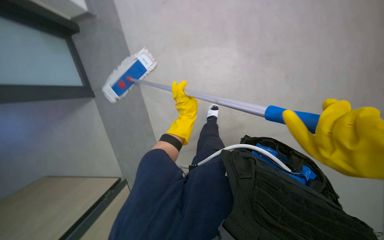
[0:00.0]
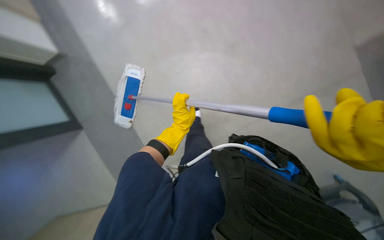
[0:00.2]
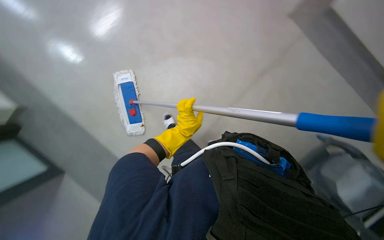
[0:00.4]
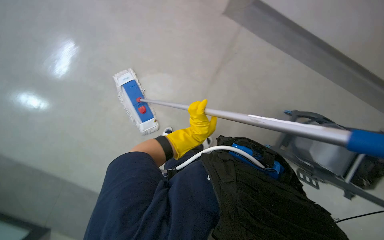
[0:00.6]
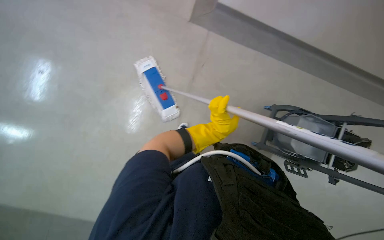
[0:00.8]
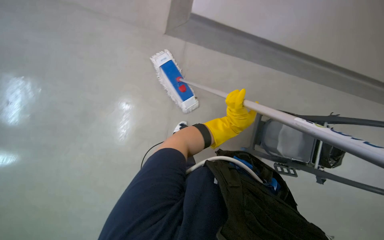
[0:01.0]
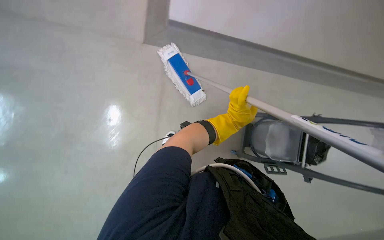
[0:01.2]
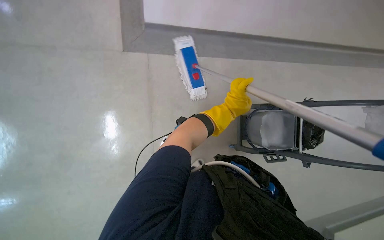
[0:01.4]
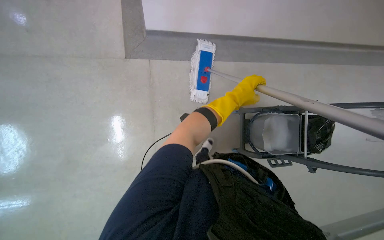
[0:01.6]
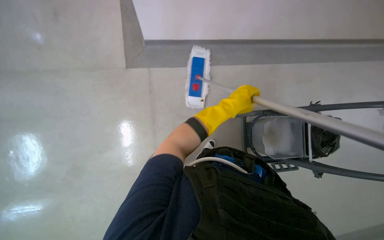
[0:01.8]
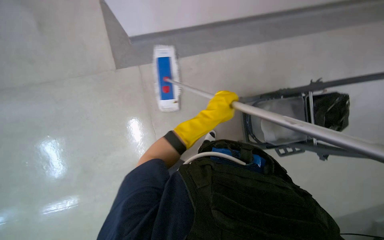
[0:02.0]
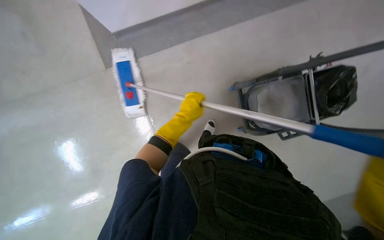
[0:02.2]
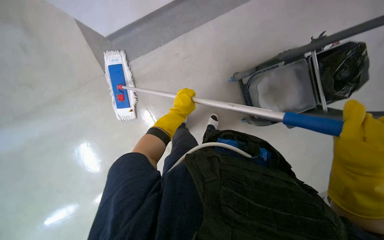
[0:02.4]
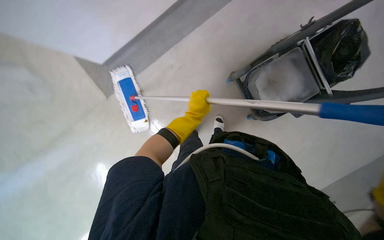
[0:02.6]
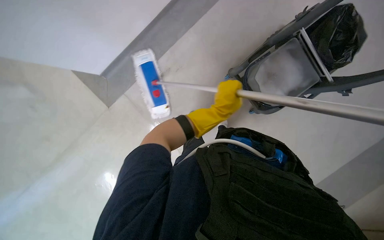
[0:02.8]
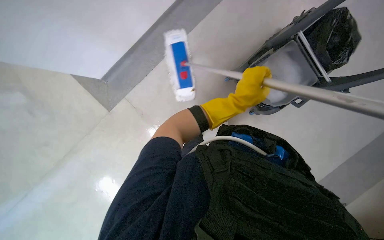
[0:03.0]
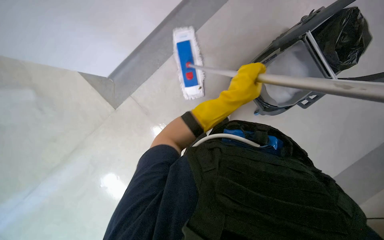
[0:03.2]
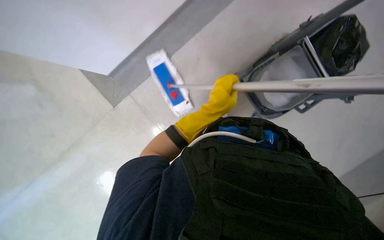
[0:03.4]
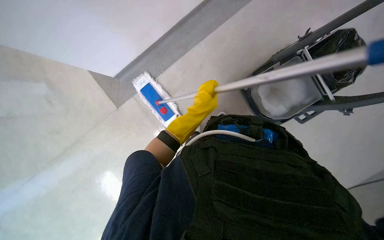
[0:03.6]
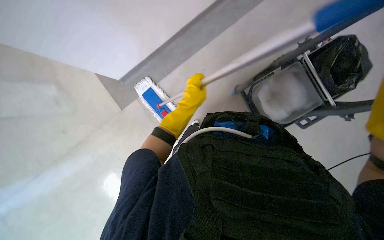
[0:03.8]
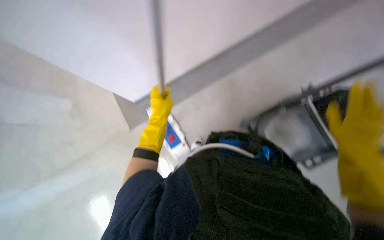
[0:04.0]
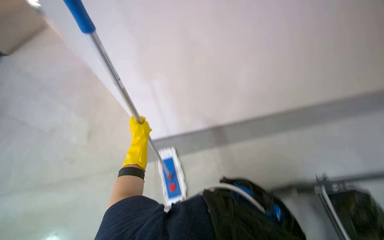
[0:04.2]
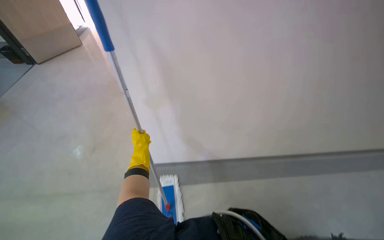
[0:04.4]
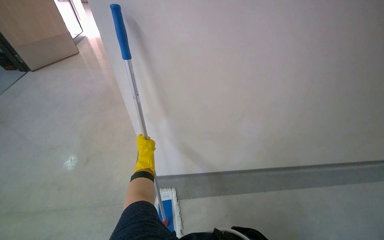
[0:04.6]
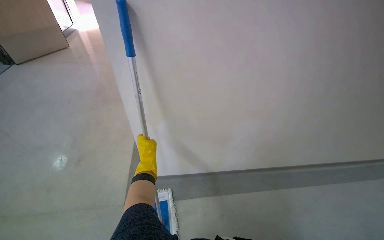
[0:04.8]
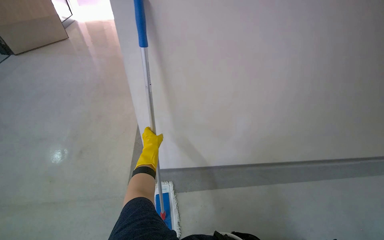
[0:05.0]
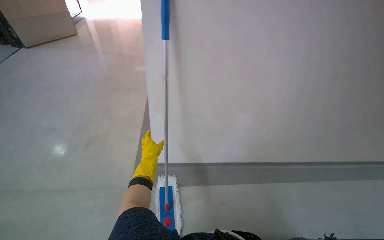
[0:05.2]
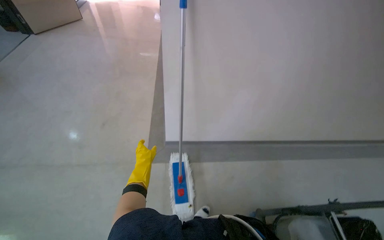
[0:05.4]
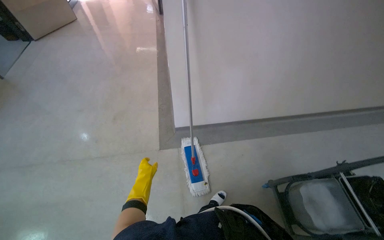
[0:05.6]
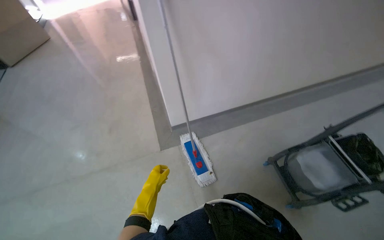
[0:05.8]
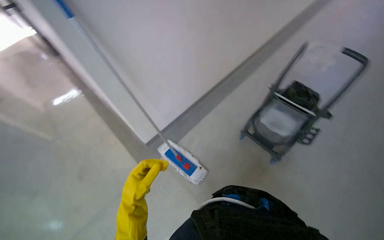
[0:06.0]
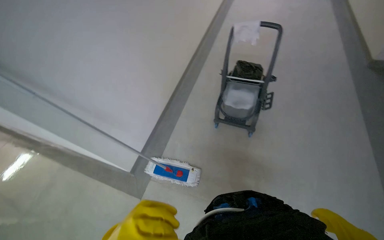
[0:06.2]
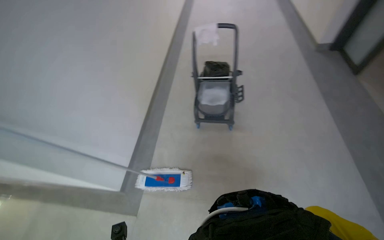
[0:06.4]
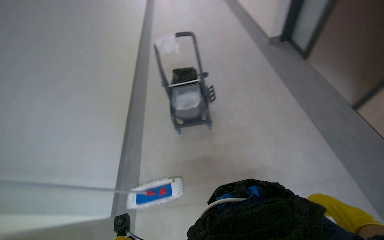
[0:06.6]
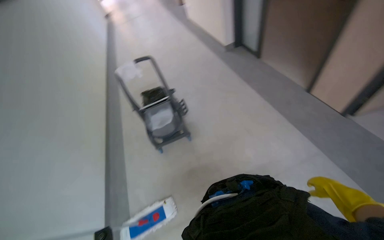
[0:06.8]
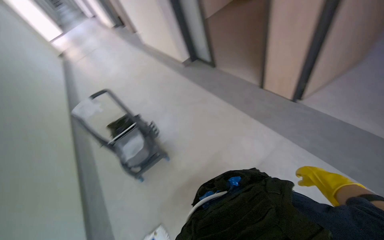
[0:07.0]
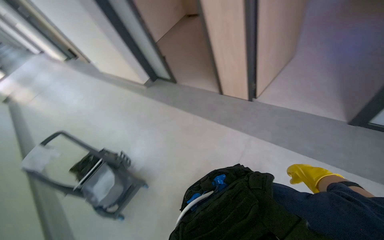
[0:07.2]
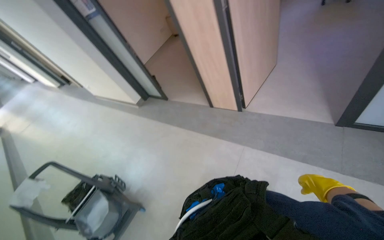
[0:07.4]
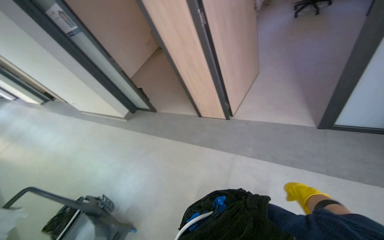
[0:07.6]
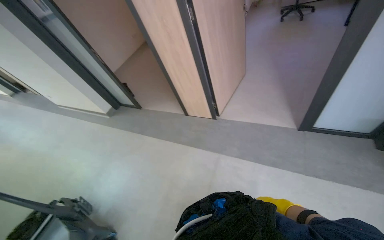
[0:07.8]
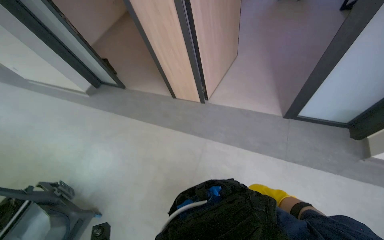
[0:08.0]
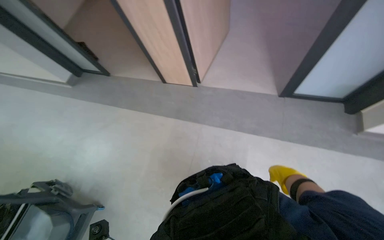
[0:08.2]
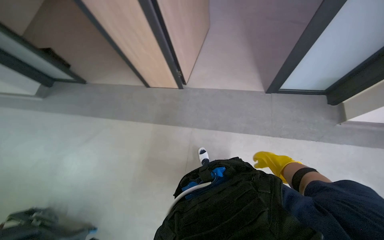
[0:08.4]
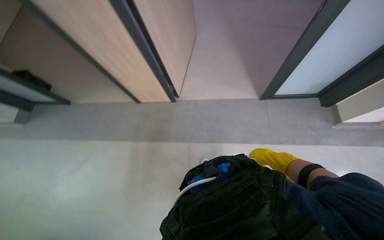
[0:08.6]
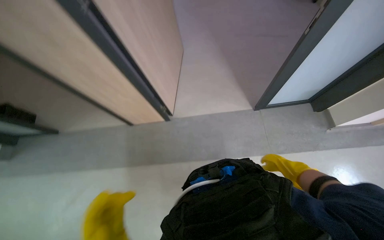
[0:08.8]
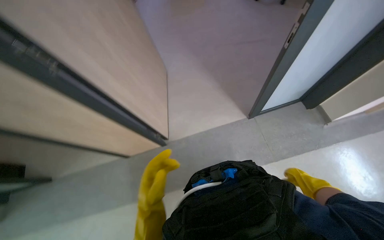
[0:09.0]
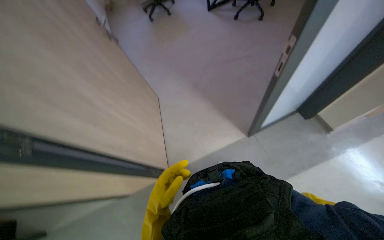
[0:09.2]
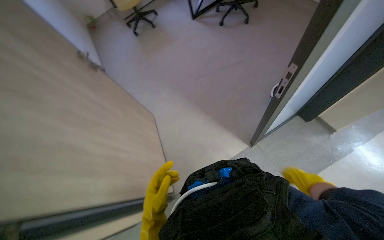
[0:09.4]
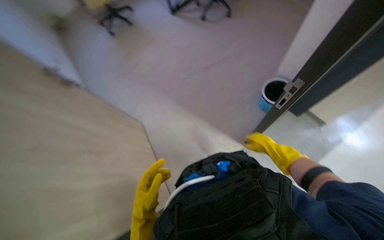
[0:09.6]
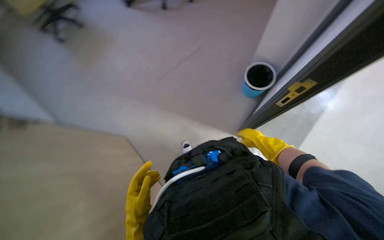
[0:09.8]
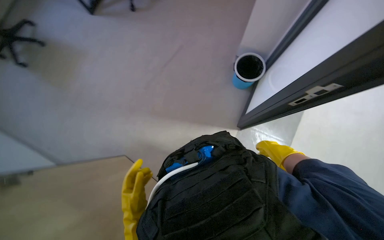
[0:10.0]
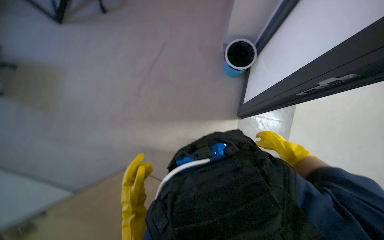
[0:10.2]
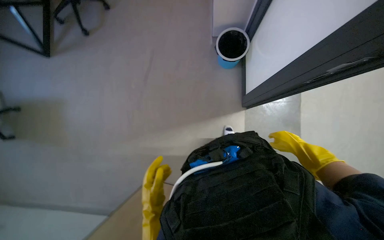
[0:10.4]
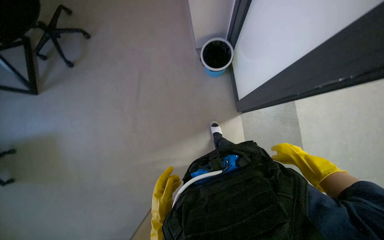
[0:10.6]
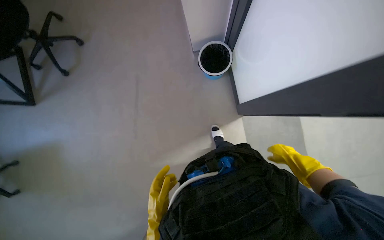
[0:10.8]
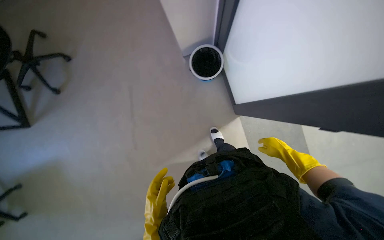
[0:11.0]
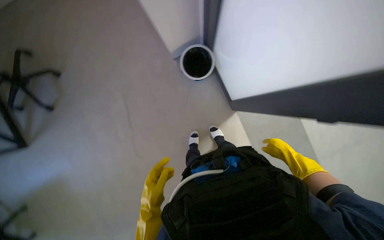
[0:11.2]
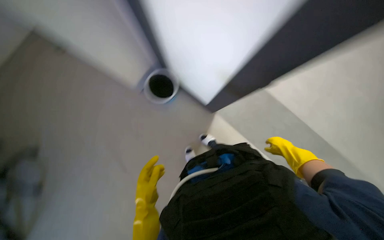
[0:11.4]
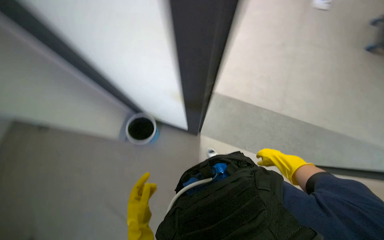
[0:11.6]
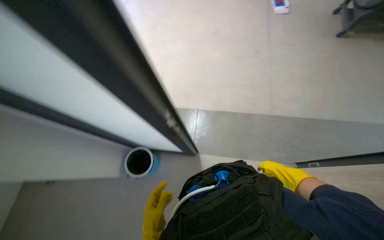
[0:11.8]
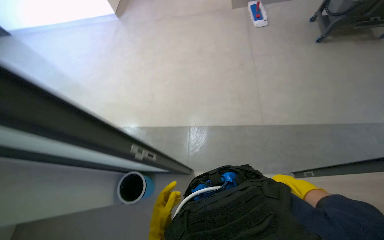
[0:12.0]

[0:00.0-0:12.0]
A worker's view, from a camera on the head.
Job: wiping surfaces.
The whole recording: Wiping office furniture and equipment. The worker wipes various office furniture and equipment, including chairs, desks, door handles, keyboards, and monitors.
0:01.6 to 0:03.0: The camera sweeps to the left, by approximately 15 degrees. The scene rotates counterclockwise by some 35 degrees.
0:03.0 to 0:04.4: The view tilts about 35 degrees upward. Everything in view rotates some 30 degrees clockwise.
0:04.4 to 0:06.0: The head travels about 50 cm. The head turns to the right by approximately 40 degrees.
0:06.0 to 0:07.6: The head travels about 60 cm. The wearer looks approximately 110 degrees further to the right. The wearer looks some 20 degrees further upward.
0:07.6 to 0:09.0: The camera travels roughly 40 cm. The wearer looks some 35 degrees further to the right. The wearer looks approximately 15 degrees further upward.
0:09.0 to 0:10.4: The camera travels about 50 cm. The wearer's head swings about 25 degrees to the right.
0:10.4 to 0:12.0: The camera pitches upward, by roughly 20 degrees. The scene rotates counterclockwise by some 55 degrees.

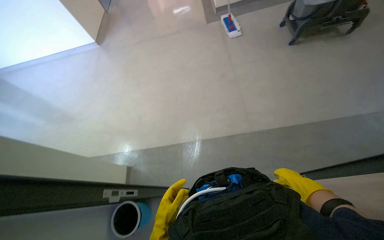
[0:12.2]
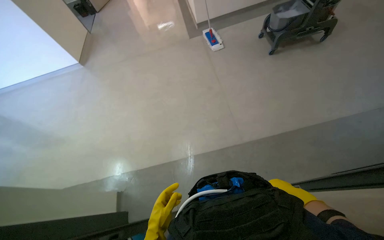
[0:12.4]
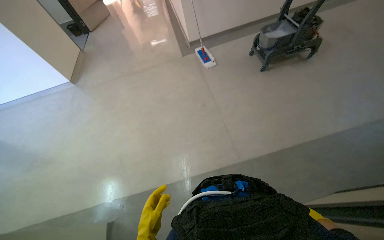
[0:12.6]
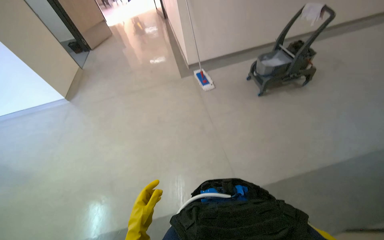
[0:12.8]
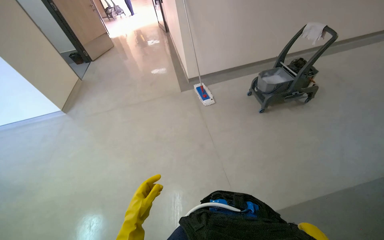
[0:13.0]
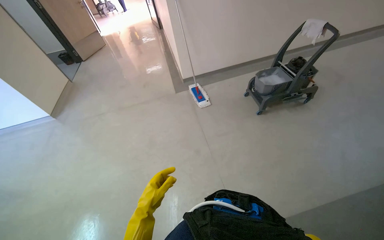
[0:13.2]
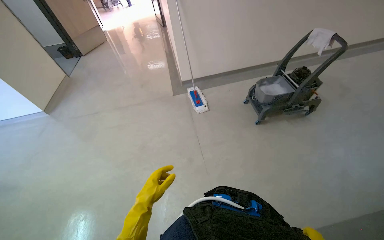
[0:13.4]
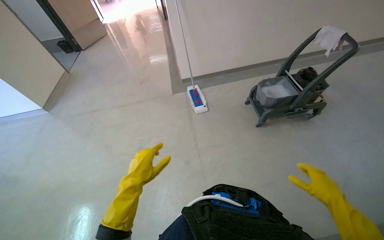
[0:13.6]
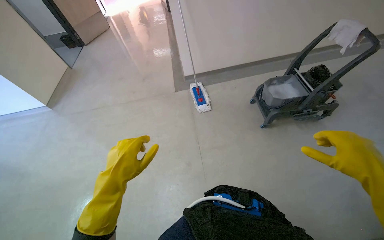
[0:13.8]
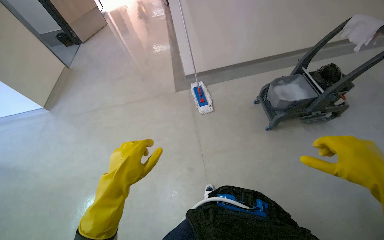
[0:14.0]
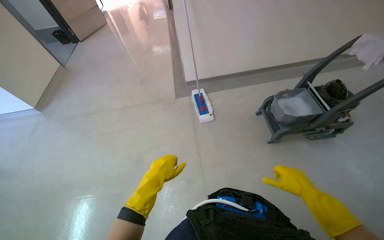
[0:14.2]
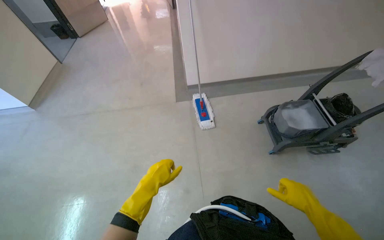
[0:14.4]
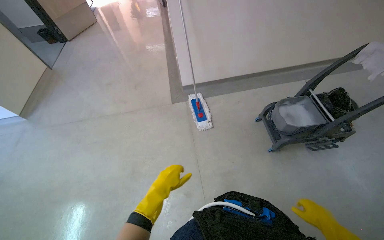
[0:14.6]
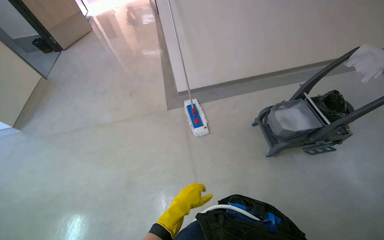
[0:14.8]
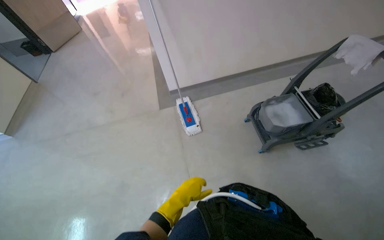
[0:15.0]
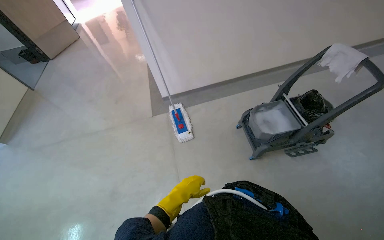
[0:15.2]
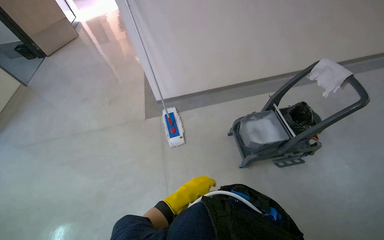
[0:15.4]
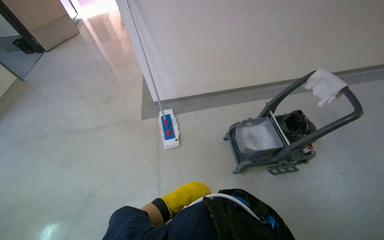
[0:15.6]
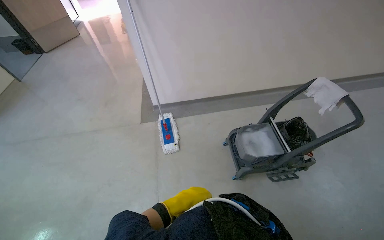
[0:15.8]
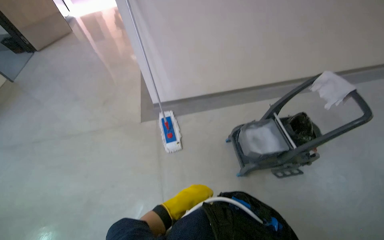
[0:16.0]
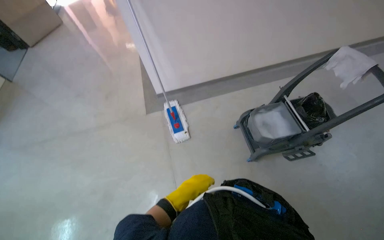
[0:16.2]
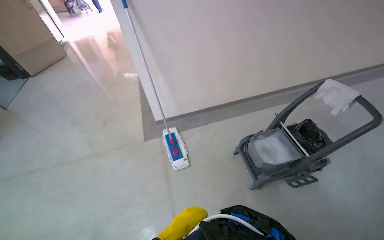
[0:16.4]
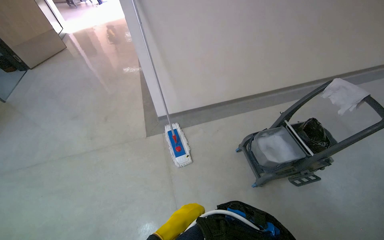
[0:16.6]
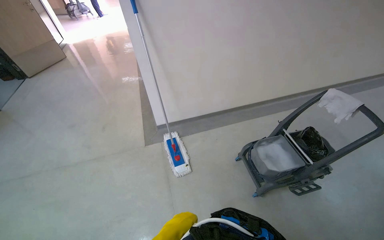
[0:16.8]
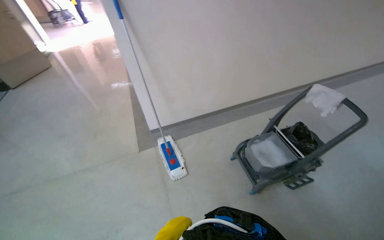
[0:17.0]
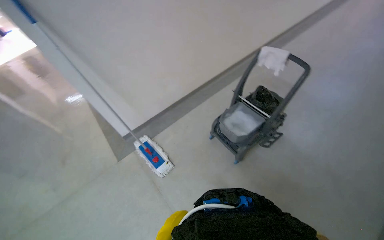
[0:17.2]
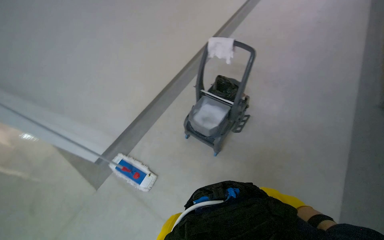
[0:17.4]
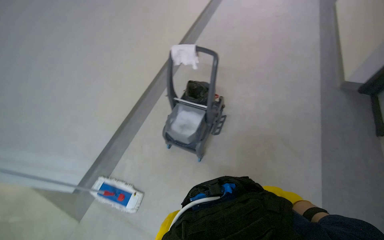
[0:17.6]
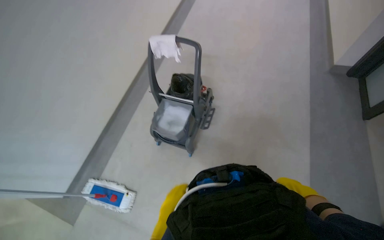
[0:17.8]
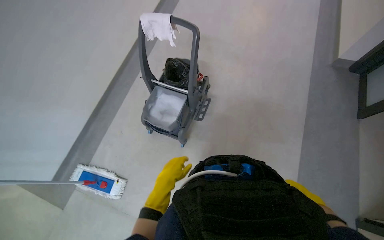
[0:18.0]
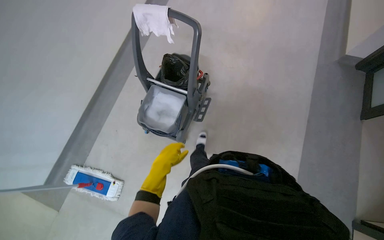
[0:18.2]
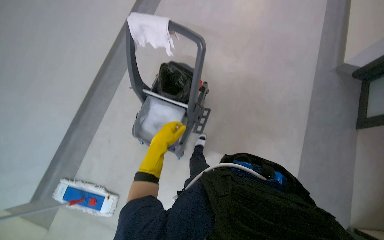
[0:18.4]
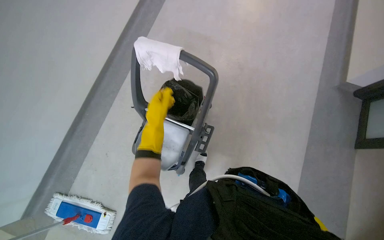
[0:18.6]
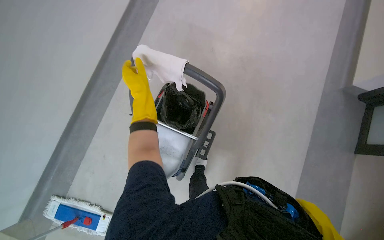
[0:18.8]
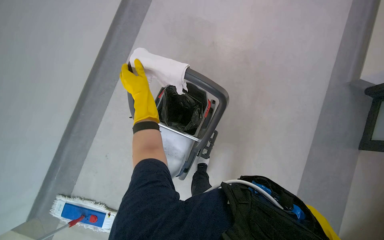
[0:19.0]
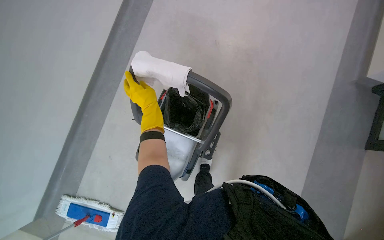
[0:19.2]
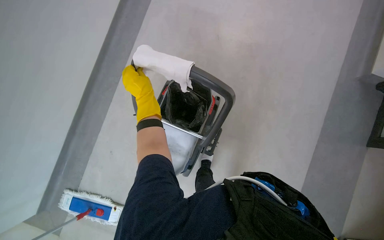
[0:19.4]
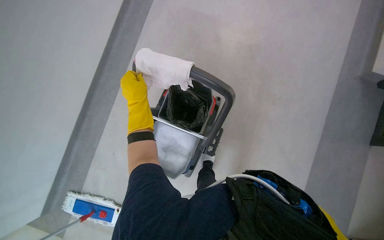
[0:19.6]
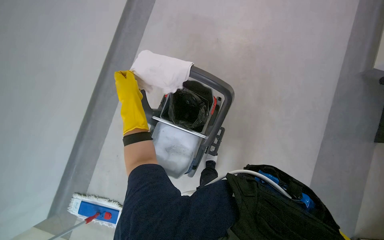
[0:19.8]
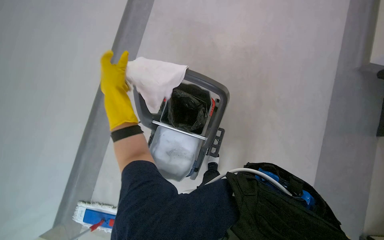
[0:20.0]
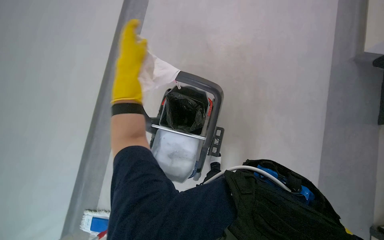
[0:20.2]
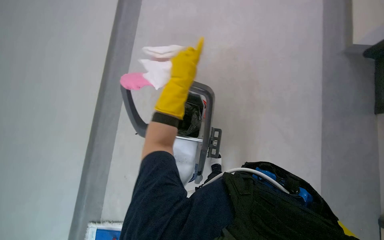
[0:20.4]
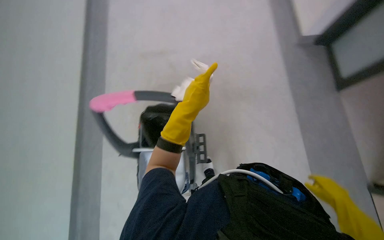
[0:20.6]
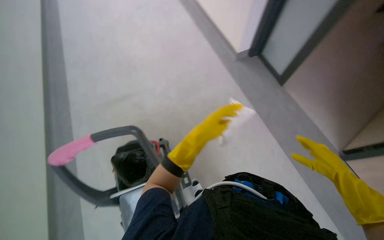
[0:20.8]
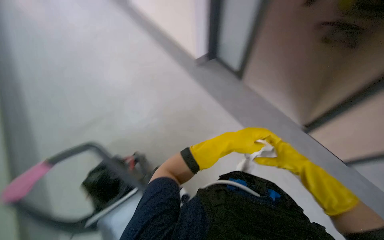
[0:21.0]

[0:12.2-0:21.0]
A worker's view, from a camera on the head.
Job: wiping surfaces.
The whole recording: Wiping office furniture and equipment. The worker wipes various office furniture and equipment, including chairs, desks, door handles, keyboards, and monitors.
0:12.2 to 0:13.6: The camera is carried about 80 cm. The camera pitches upward, by some 15 degrees.
0:13.6 to 0:15.2: The camera is carried some 60 cm.
0:16.6 to 0:18.0: The wearer looks about 60 degrees further to the right.
0:18.0 to 0:19.6: The camera is carried roughly 50 cm.
0:19.6 to 0:21.0: The head turns to the right by some 45 degrees. The wearer looks some 15 degrees further upward.
